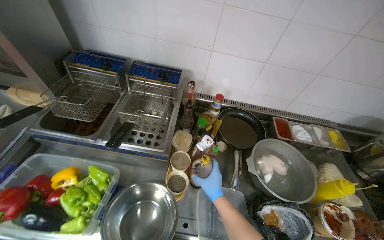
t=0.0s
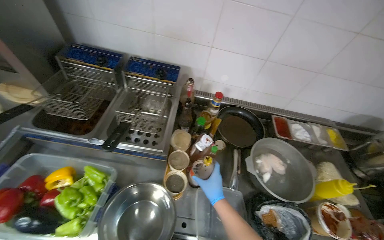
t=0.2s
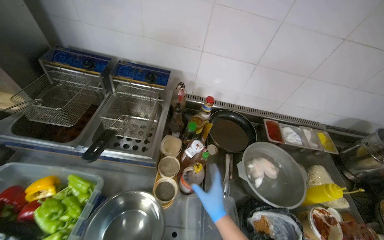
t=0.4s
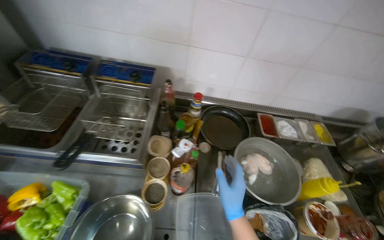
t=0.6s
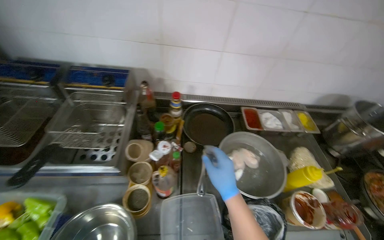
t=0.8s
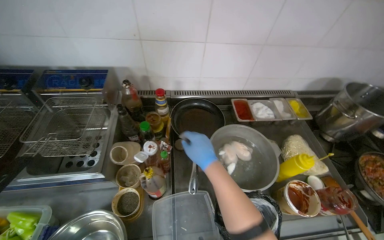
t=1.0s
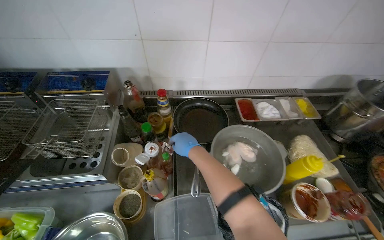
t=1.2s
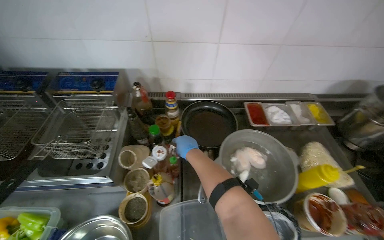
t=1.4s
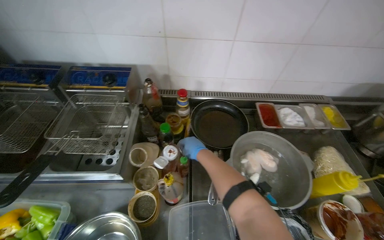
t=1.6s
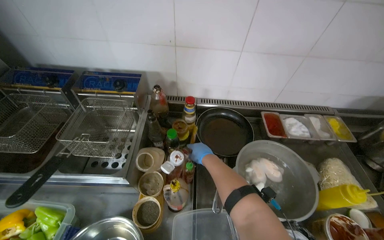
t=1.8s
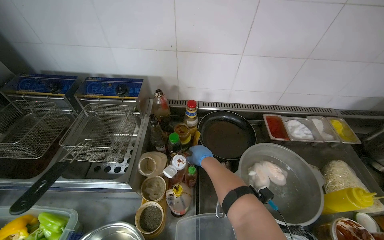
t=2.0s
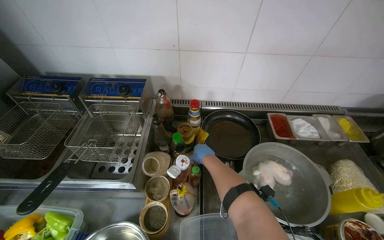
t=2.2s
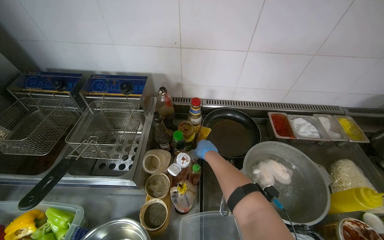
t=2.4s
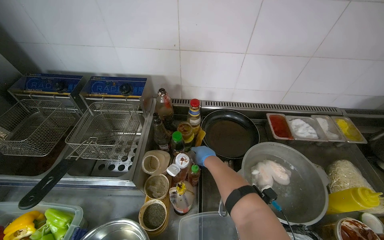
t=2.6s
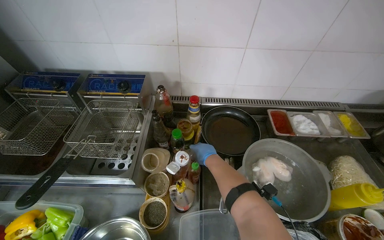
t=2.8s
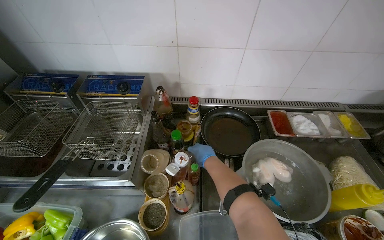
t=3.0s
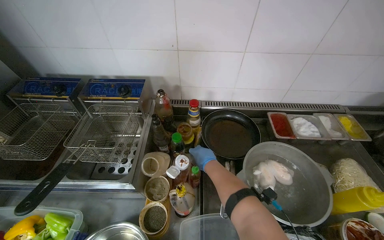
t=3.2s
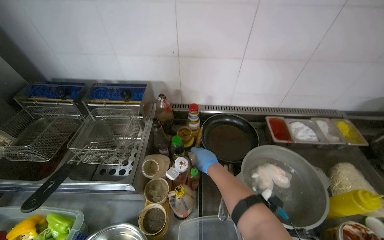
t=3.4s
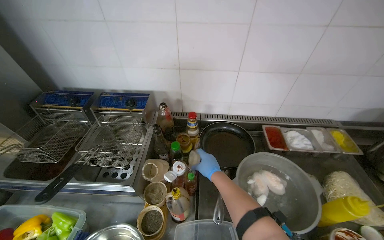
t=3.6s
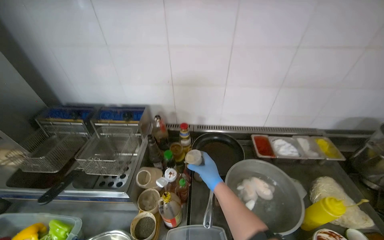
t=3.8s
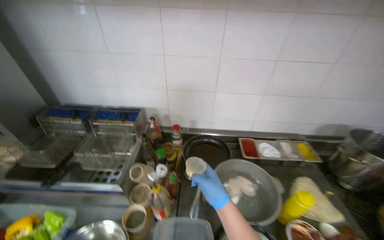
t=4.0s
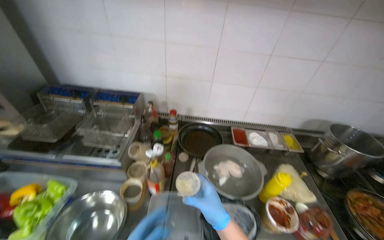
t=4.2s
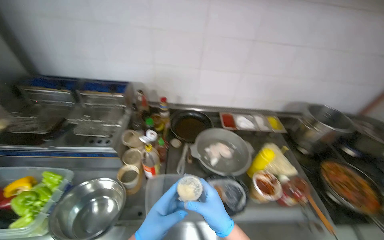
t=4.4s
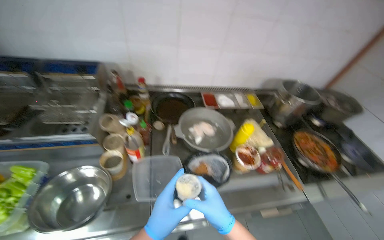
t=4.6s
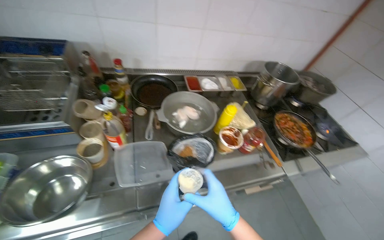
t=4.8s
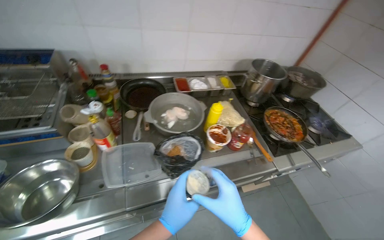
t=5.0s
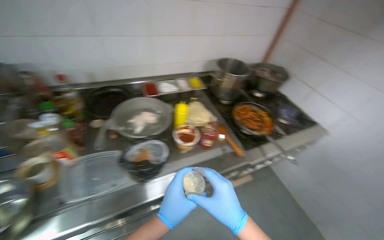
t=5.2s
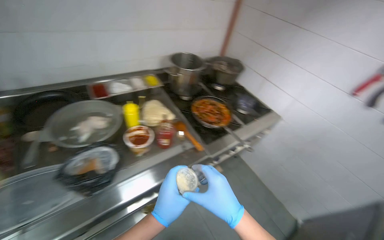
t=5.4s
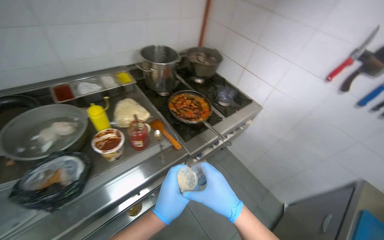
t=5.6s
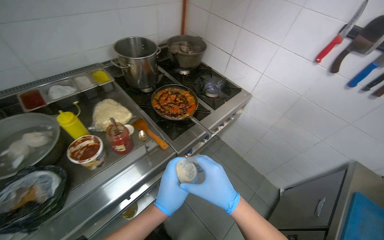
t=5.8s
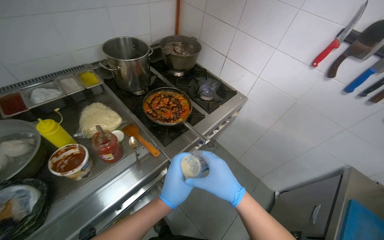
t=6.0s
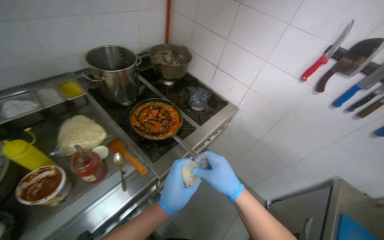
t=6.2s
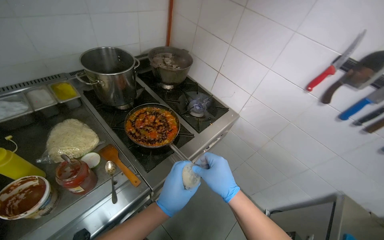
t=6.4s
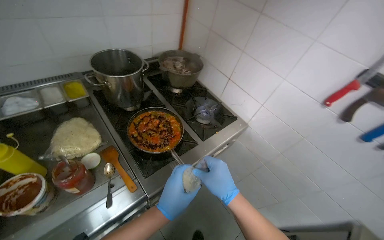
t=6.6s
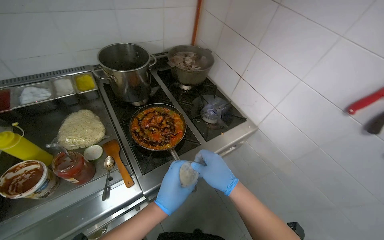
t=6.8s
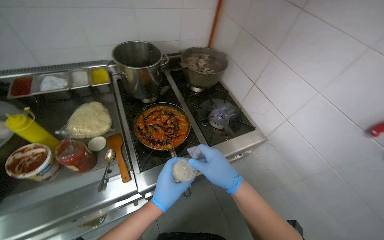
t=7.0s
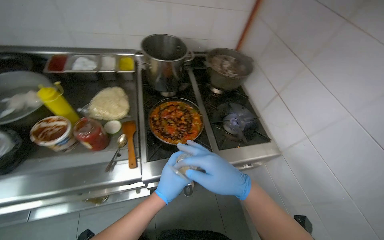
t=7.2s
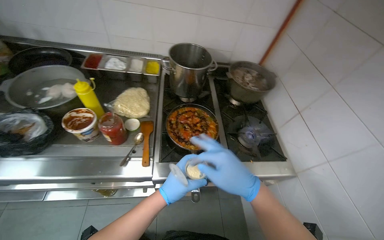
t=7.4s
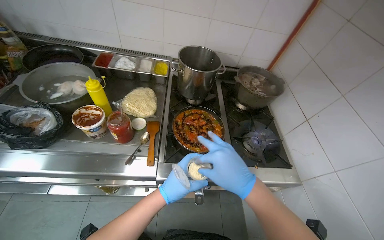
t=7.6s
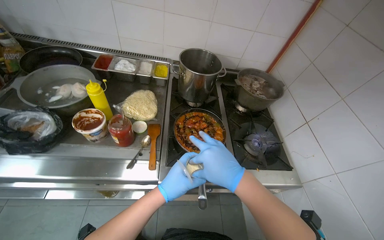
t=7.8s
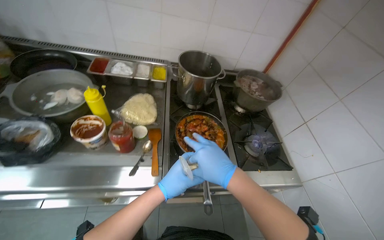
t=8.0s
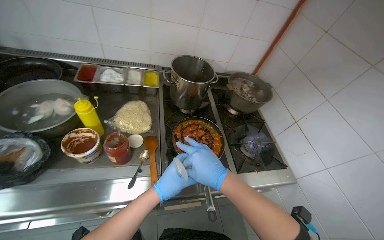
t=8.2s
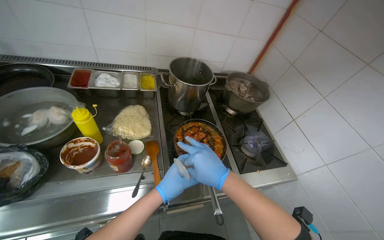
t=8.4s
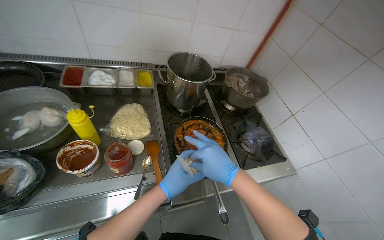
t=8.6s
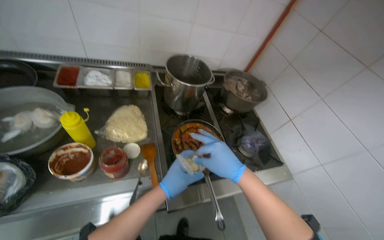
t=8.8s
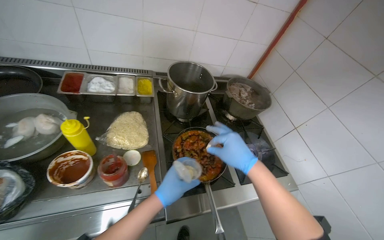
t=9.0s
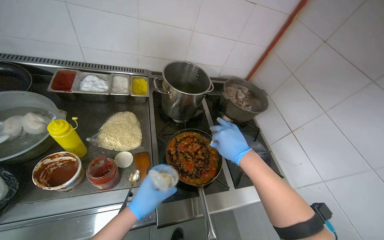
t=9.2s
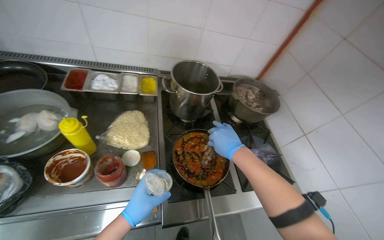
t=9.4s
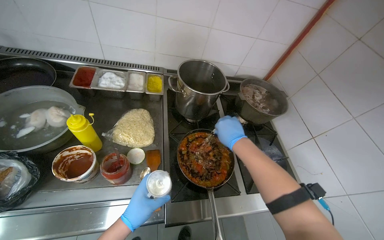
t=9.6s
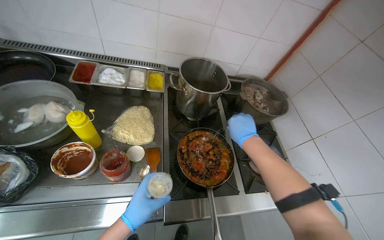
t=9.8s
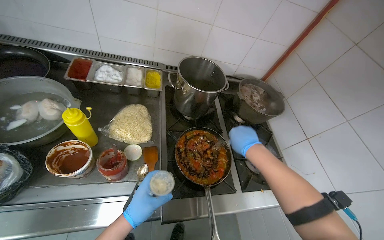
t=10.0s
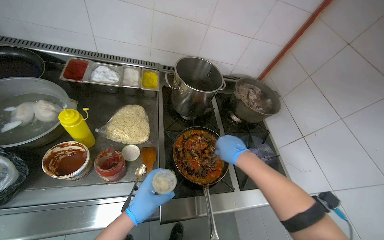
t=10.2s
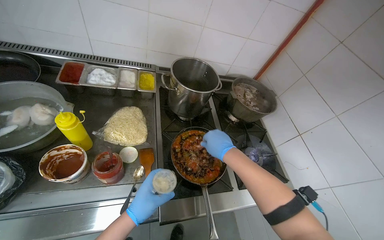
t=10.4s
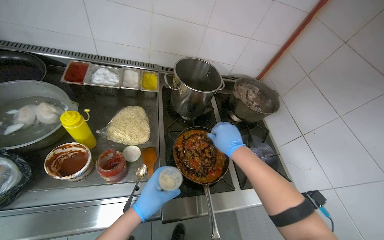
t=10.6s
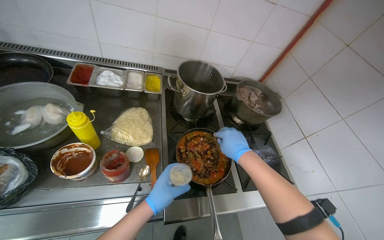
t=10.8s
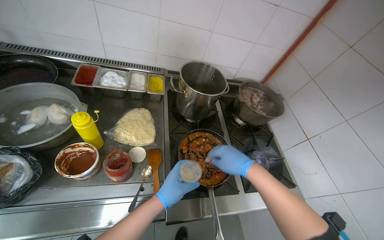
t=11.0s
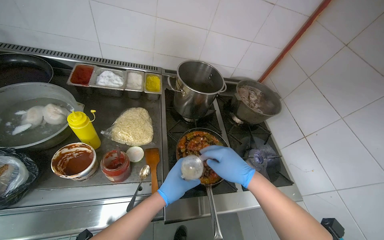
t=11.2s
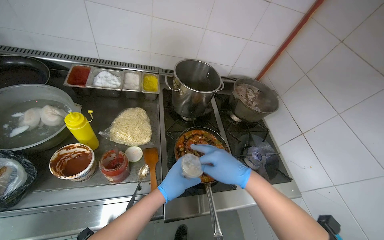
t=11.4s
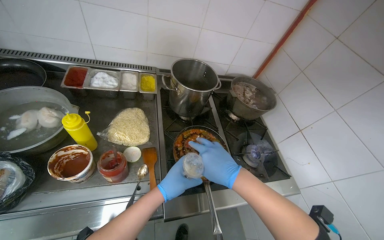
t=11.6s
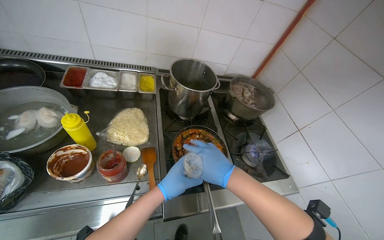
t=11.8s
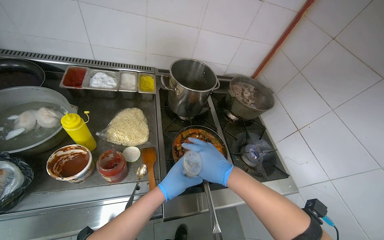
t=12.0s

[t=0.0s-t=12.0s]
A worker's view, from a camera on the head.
Job: cooking food.
The whole recording: Adding and stirring vegetables in pan. The worker stirs the vegetables in a pan, tastes them, and adds sauce and seasoning.
t=0.0s to t=1.6s: The right hand heads up the picture, covering roughly 20 cm.
t=3.0s to t=4.4s: The right hand is displaced nearer to the camera and down the picture by about 50 cm.
t=4.4s to t=6.0s: The head travels to the right, approximately 50 cm. The wearer looks roughly 45 degrees further to the right. The view tilts about 15 degrees downward.
t=6.0s to t=7.6s: The head rotates about 45 degrees to the left.
t=7.6s to t=9.0s: The right hand shifts approximately 15 cm farther from the camera.

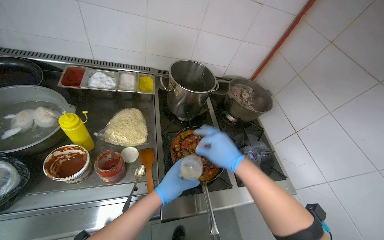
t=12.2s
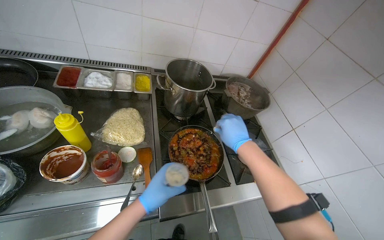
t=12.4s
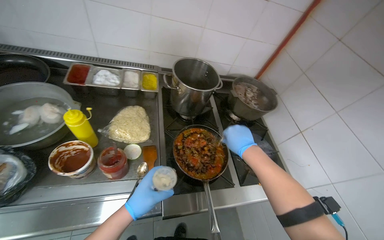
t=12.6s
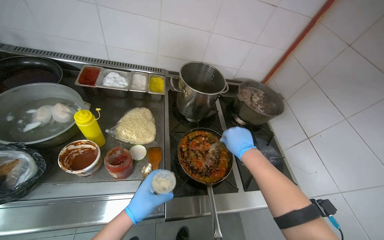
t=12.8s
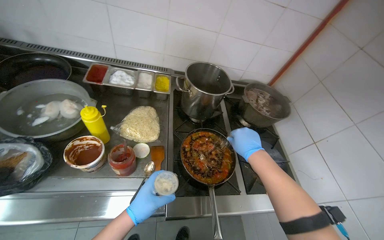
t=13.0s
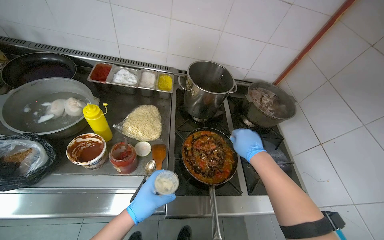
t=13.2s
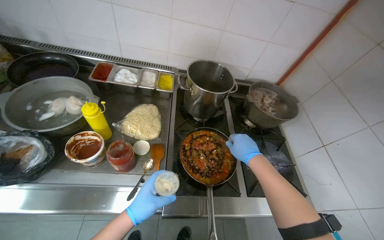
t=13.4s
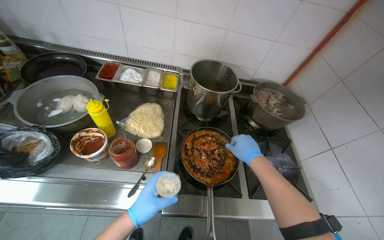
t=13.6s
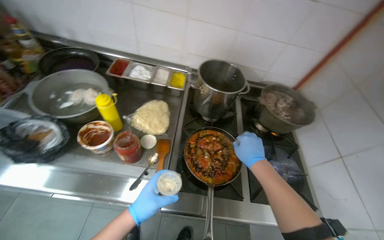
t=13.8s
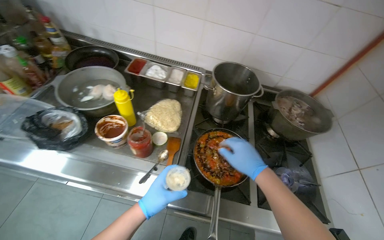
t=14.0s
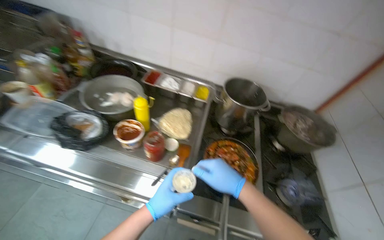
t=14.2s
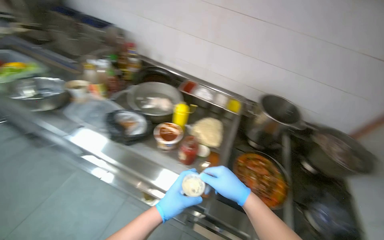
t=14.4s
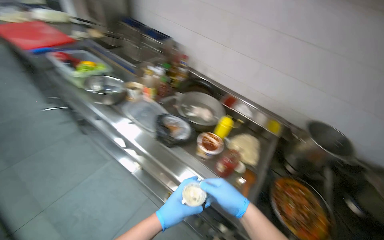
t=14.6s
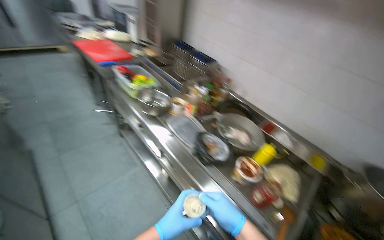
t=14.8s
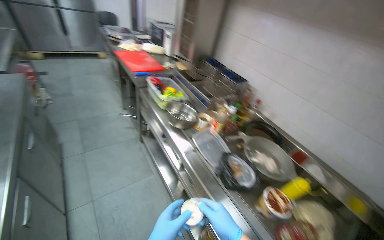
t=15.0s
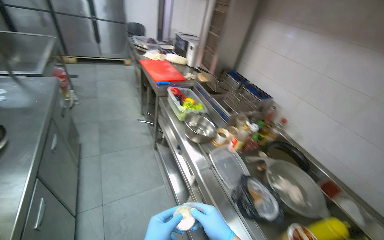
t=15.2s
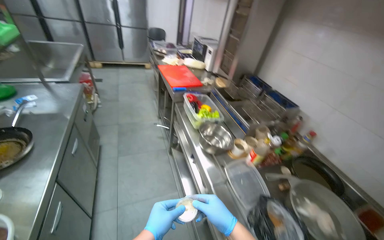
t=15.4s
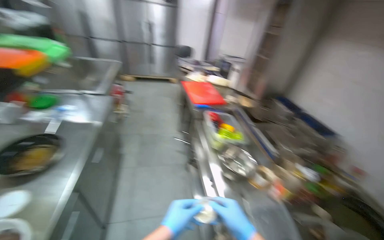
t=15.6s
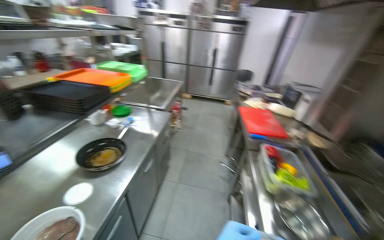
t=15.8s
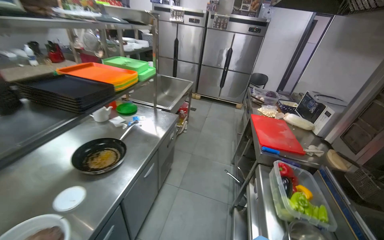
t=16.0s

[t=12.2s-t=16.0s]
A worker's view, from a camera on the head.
Job: cooking food.
The whole recording: Adding and stirring vegetables in pan. The worker stirs the vegetables in a pan, tastes them, and adds sauce and seasoning.
t=12.2s to t=13.4s: The right hand shifts roughly 10 cm farther from the camera.
t=13.4s to t=14.8s: The wearer moves roughly 40 cm. The head rotates approximately 50 degrees to the left. The view tips upward by approximately 20 degrees.
t=14.8s to t=16.0s: The camera travels approximately 40 cm. The wearer looks about 55 degrees further to the left. The view tips upward by some 20 degrees.

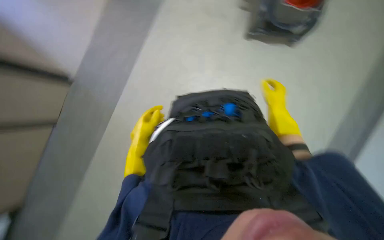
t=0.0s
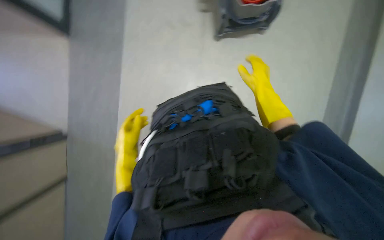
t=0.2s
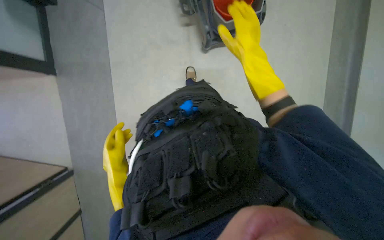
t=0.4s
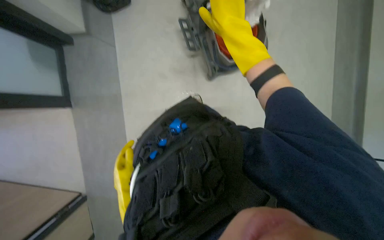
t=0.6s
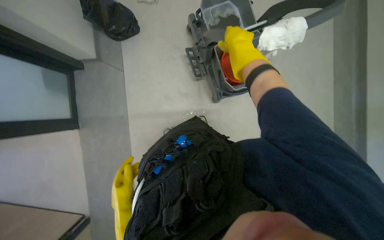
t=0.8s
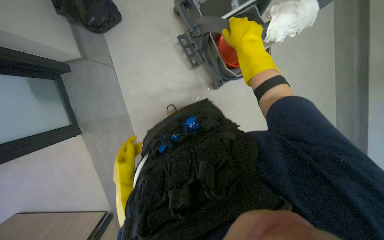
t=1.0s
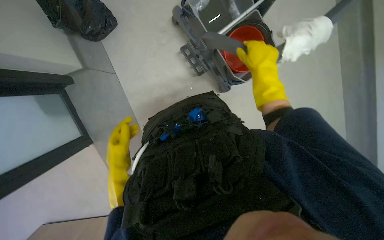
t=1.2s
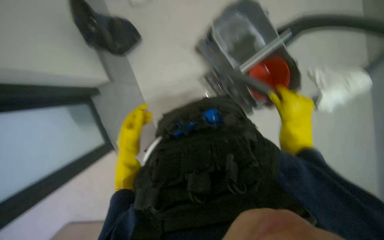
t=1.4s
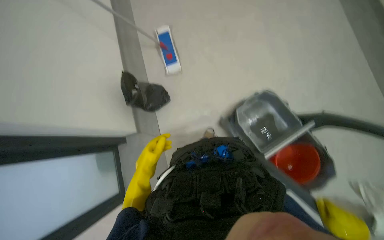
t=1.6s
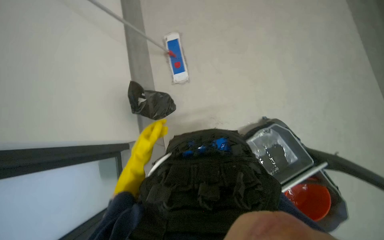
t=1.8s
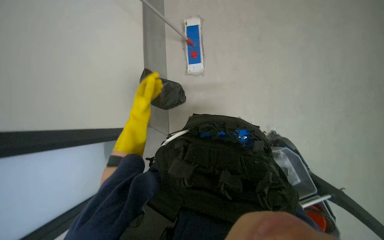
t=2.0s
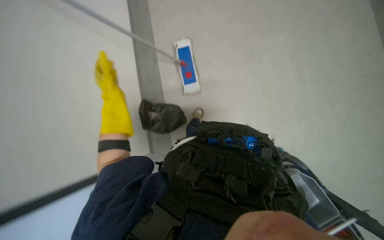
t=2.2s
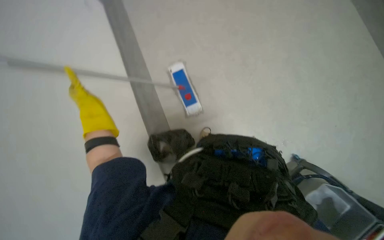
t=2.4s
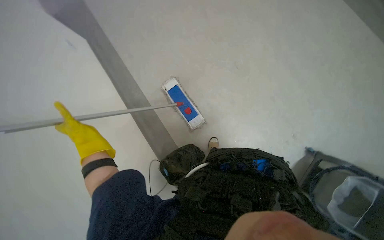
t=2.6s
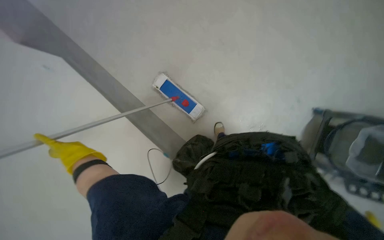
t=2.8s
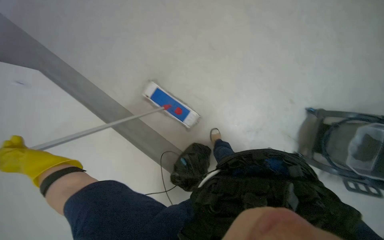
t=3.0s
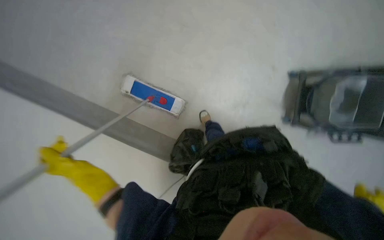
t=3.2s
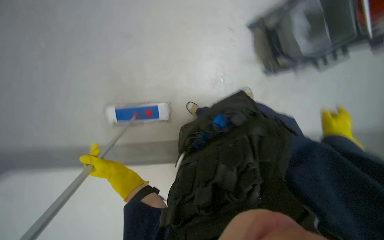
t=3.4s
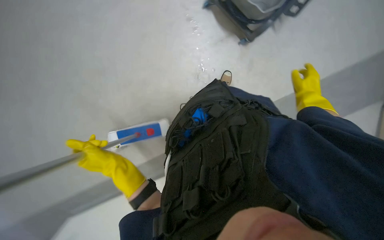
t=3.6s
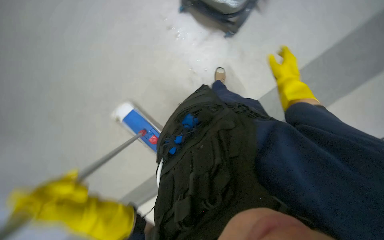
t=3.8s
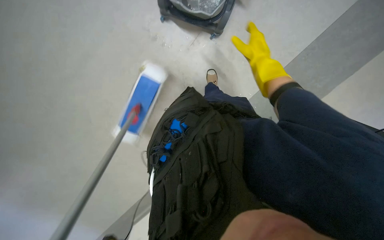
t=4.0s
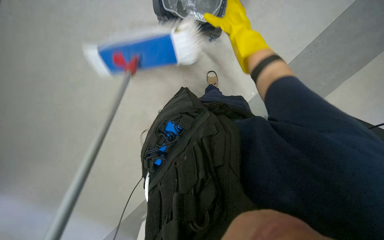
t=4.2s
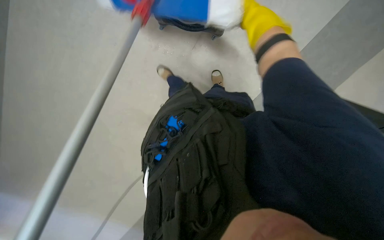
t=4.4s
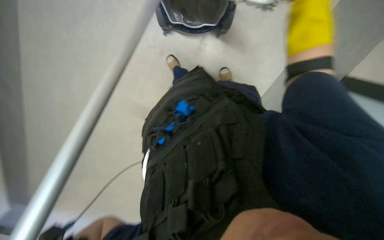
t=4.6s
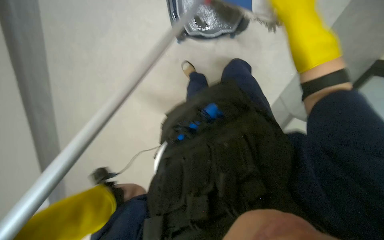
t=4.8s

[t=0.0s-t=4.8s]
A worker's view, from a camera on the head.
Job: preparing cleaning supplies.
The whole recording: Preparing mop for floor cleaning. The worker prepares the mop by dipping it into the bucket and wringing it out.
t=0.0s to t=1.6s: The head travels some 50 cm.
t=1.6s to t=3.2s: The camera travels some 70 cm. The camera sweeps to the left, by roughly 15 degrees. Everything in view rotates approximately 40 degrees counterclockwise.
